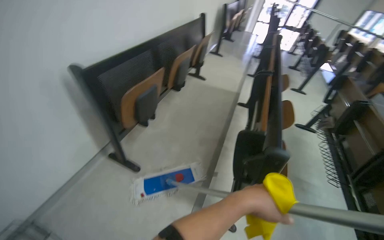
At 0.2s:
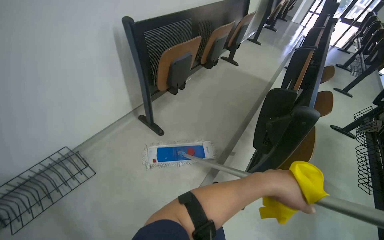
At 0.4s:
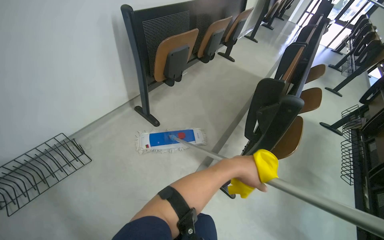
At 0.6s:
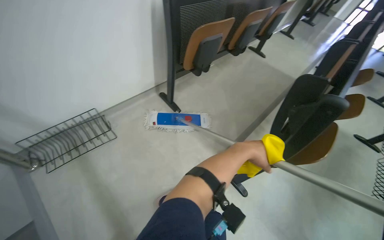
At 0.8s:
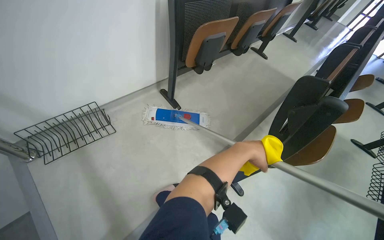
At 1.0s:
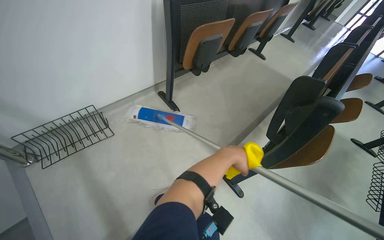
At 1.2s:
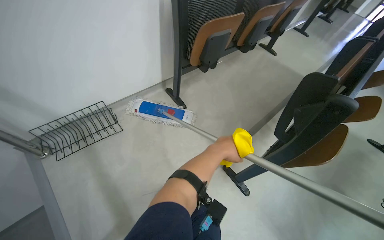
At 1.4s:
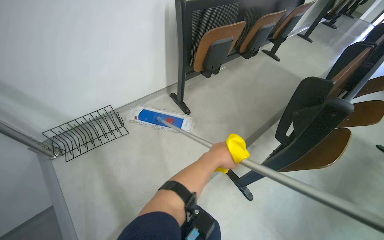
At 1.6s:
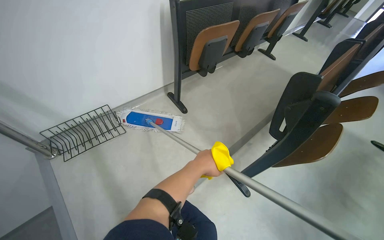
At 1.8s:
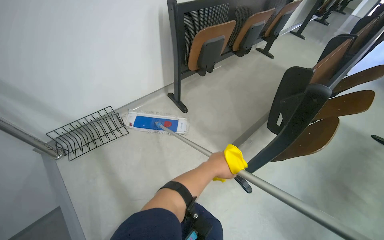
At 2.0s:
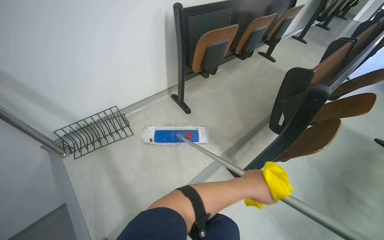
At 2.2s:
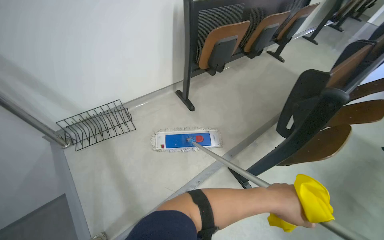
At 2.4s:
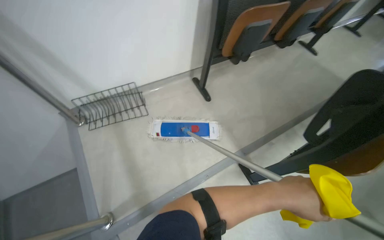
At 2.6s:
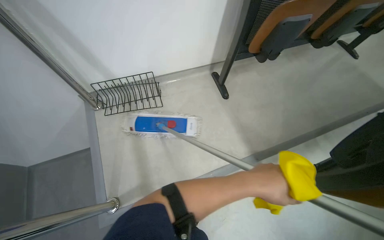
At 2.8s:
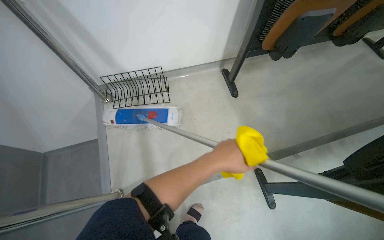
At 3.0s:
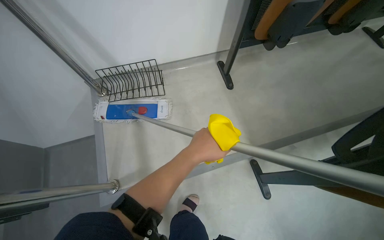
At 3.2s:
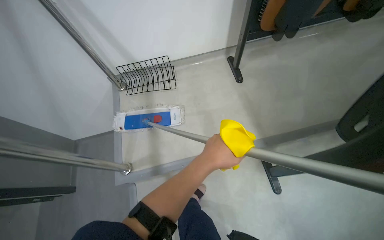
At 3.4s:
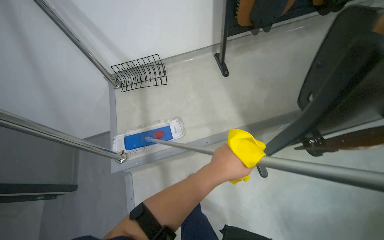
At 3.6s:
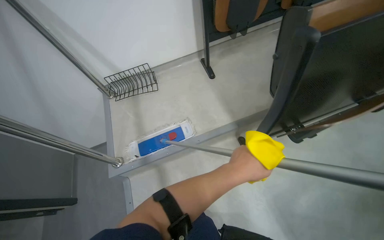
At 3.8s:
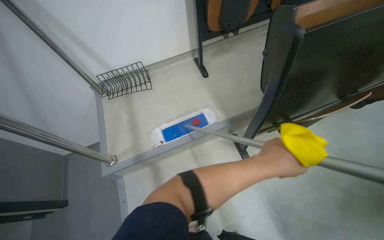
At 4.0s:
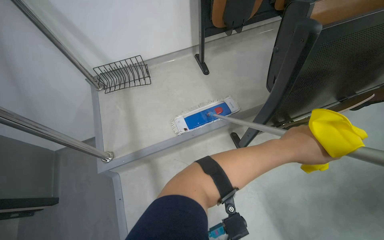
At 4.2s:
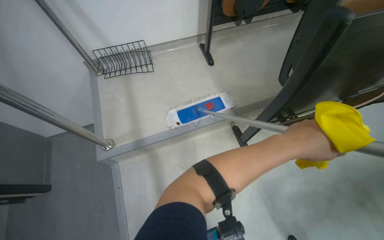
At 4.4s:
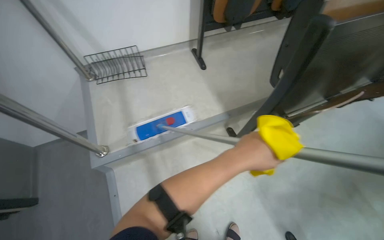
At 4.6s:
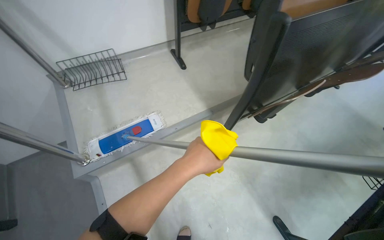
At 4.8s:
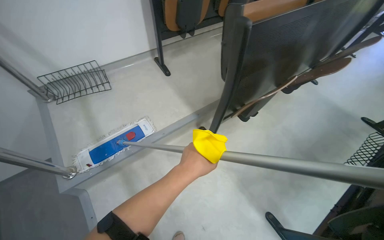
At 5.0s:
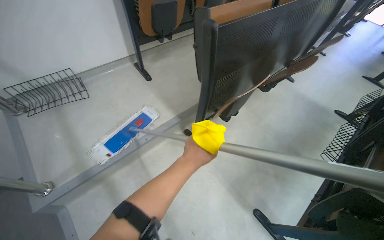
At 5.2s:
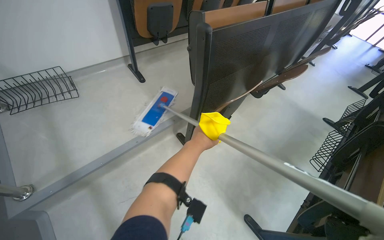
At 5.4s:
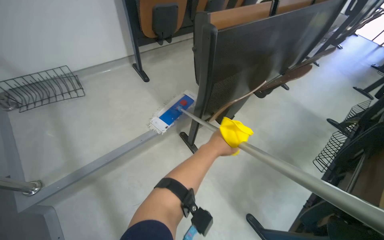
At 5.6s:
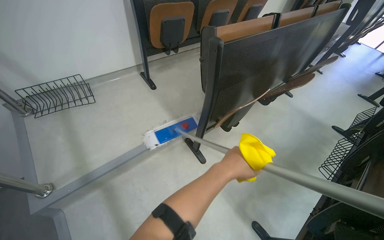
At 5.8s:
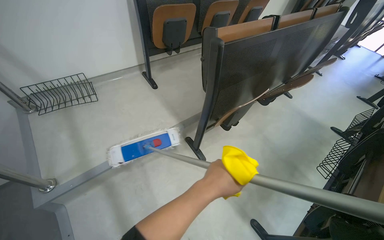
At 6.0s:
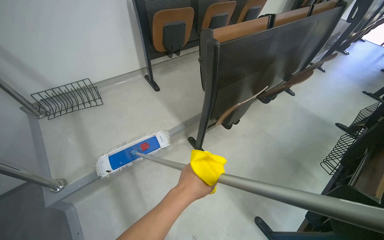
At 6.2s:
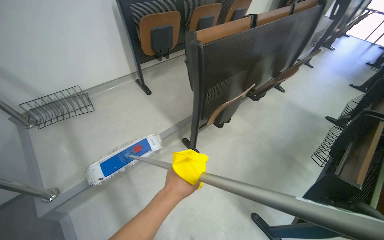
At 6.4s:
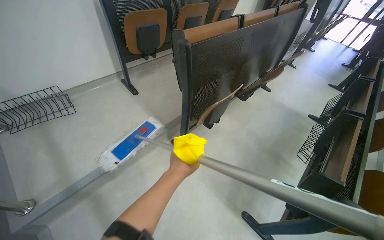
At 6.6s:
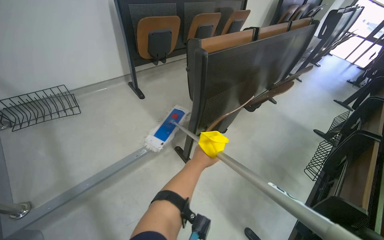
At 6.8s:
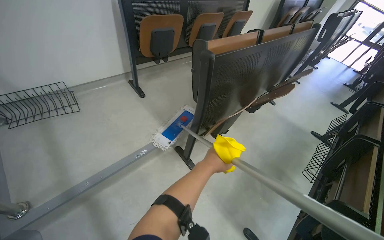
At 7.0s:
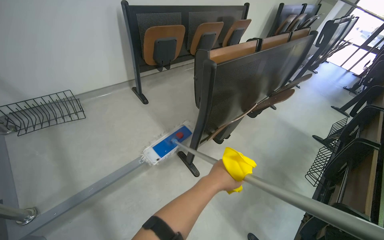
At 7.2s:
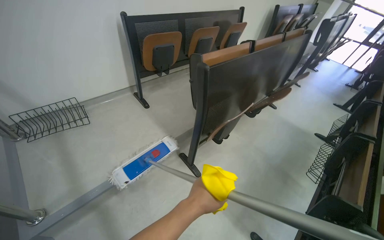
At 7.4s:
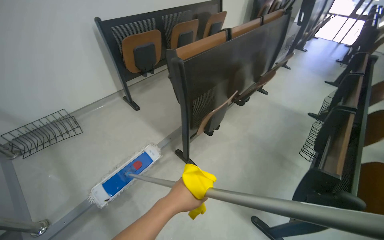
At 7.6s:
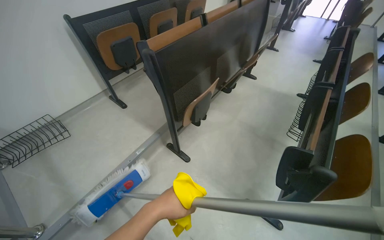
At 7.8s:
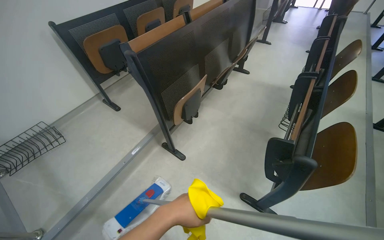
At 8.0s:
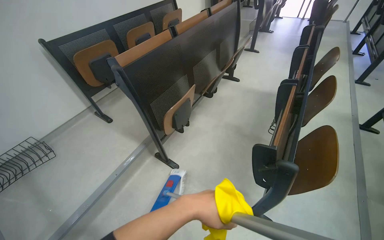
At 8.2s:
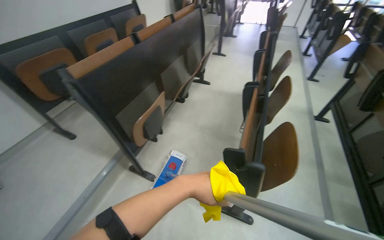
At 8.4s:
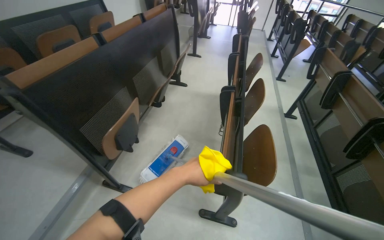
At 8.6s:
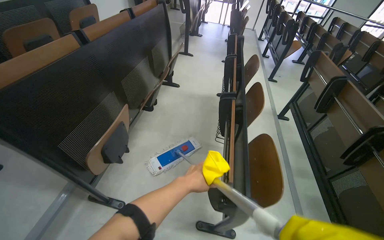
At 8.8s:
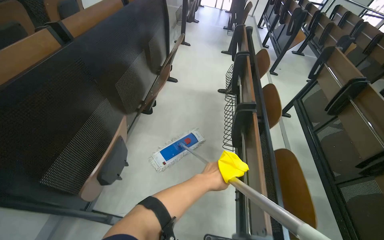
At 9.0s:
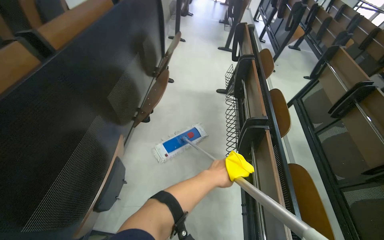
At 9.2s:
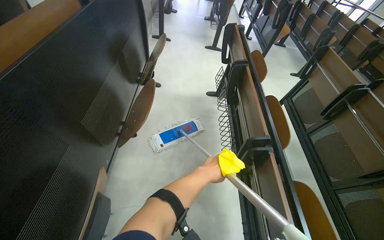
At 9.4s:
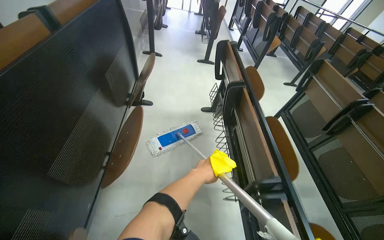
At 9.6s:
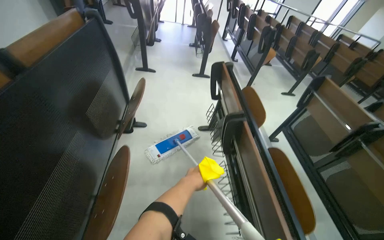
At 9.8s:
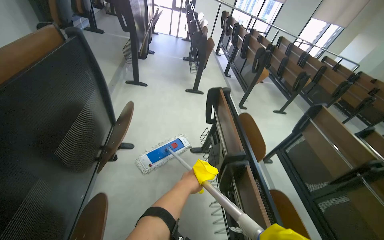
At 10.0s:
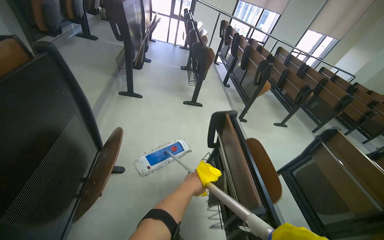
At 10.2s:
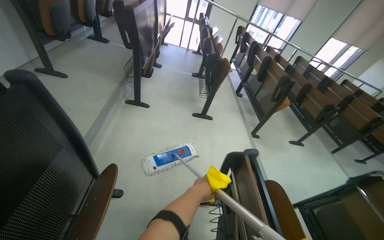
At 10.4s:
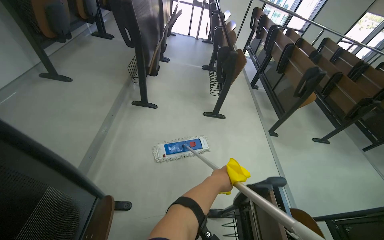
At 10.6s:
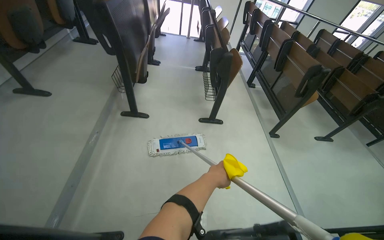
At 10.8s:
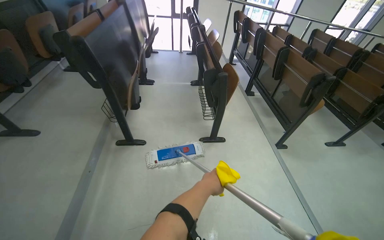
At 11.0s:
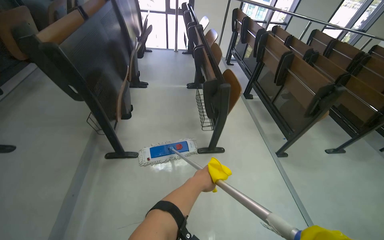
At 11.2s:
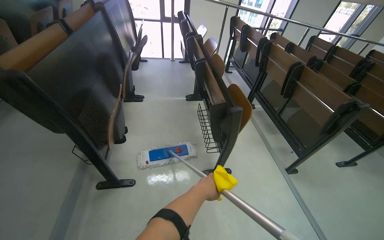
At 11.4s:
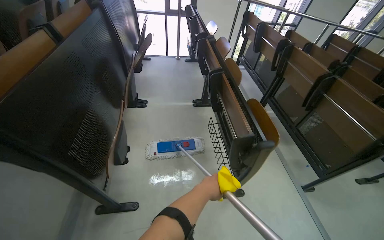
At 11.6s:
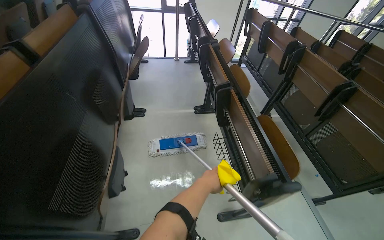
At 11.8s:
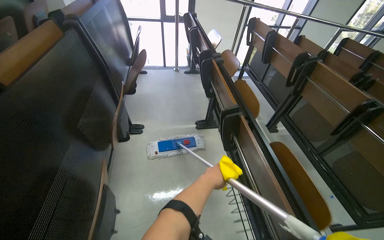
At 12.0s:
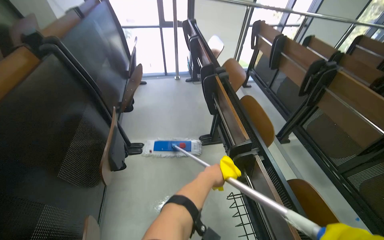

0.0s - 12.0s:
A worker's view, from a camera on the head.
Job: mopping floor.
The whole recording: Mopping lecture hall floor. The worker mops the floor of the lecture hall, moving between rows of seats and cleaning the mop head.
0.0s - 1.6s: The wearer looks roughly 25 degrees further to the left.
1.6s - 3.0s: The head turns to the left by approximately 25 degrees. The left hand travels to the right and back again, roughly 15 cm each way.
3.0s - 4.4s: The left hand is displaced nearer to the camera and to the right by approximately 35 cm.
4.4s - 6.0s: The left hand shifts roughly 15 cm down the picture.
7.6s - 9.0s: The head travels about 60 cm. The wearer looks about 30 degrees further to the right.
9.0s - 10.4s: The camera travels about 1.5 m.
10.4s - 12.0s: The camera is carried some 1.5 m.

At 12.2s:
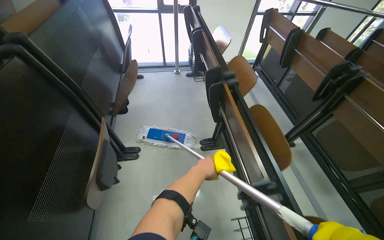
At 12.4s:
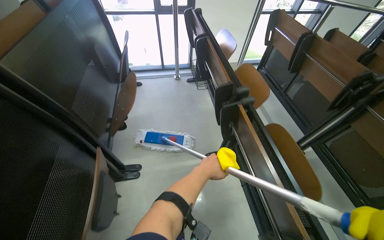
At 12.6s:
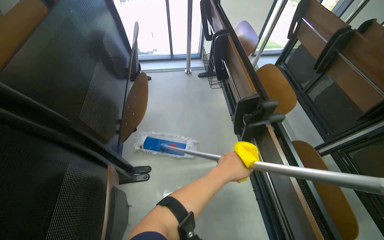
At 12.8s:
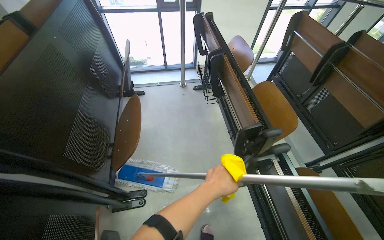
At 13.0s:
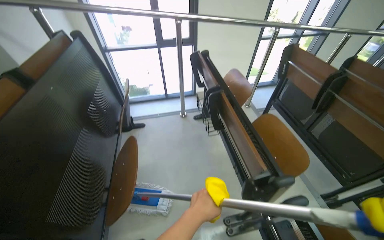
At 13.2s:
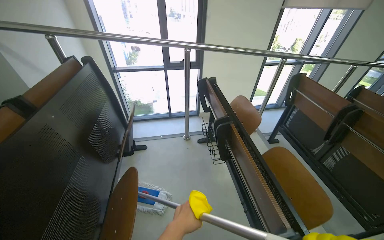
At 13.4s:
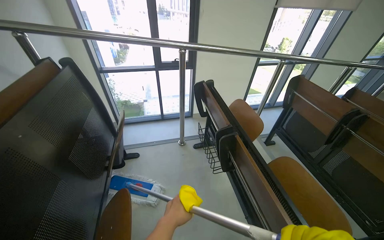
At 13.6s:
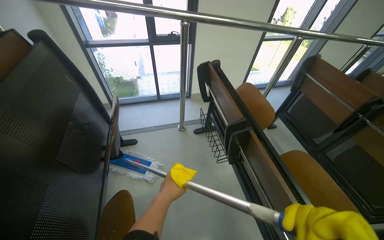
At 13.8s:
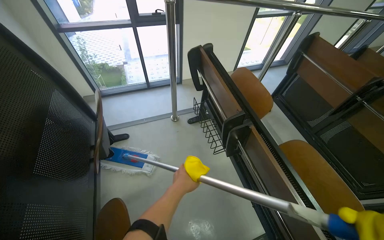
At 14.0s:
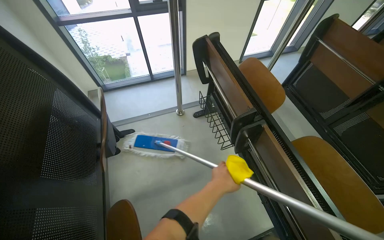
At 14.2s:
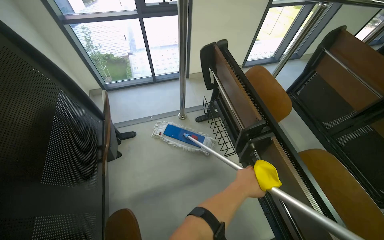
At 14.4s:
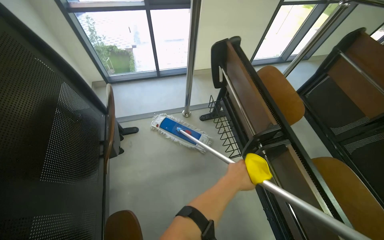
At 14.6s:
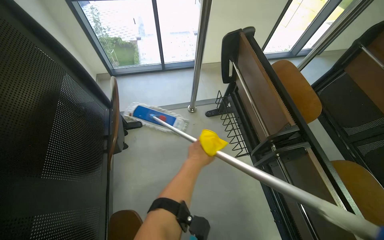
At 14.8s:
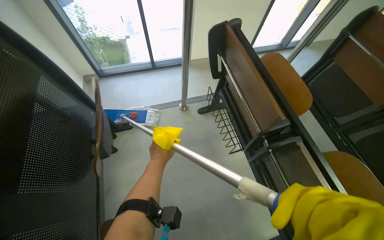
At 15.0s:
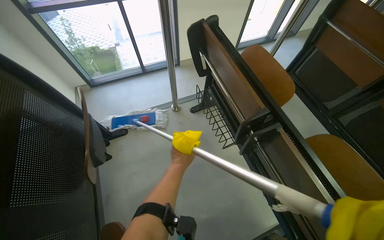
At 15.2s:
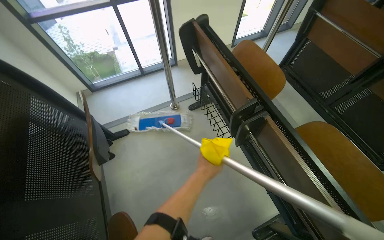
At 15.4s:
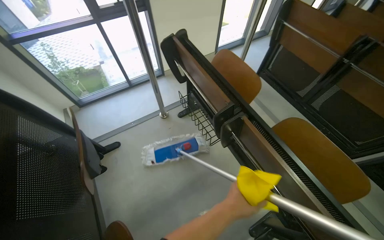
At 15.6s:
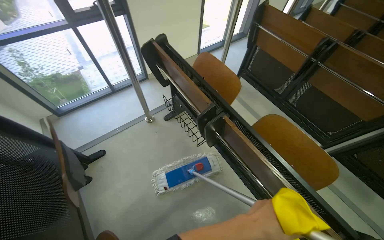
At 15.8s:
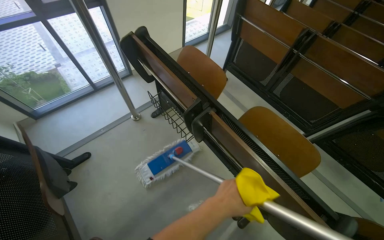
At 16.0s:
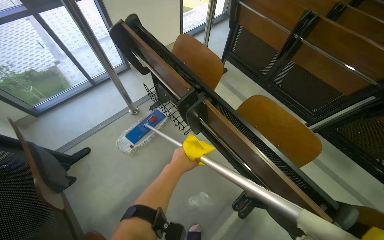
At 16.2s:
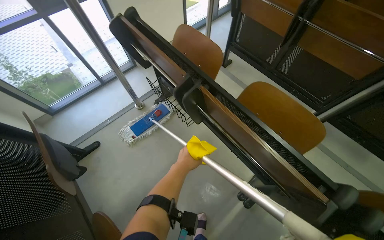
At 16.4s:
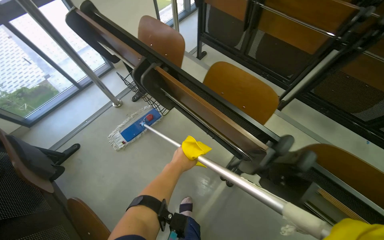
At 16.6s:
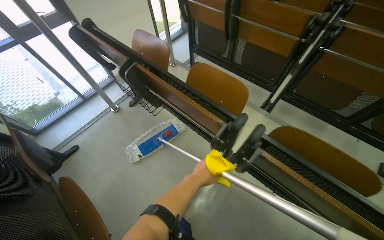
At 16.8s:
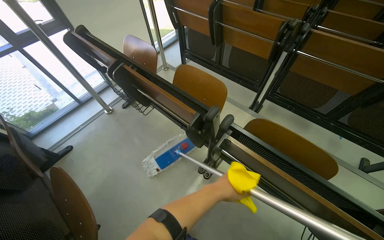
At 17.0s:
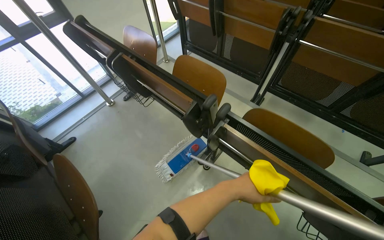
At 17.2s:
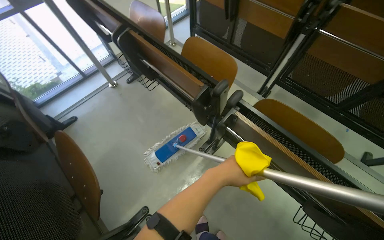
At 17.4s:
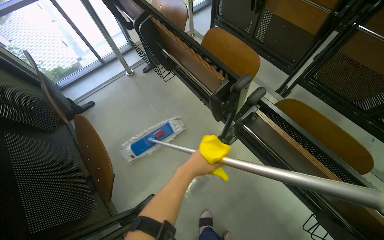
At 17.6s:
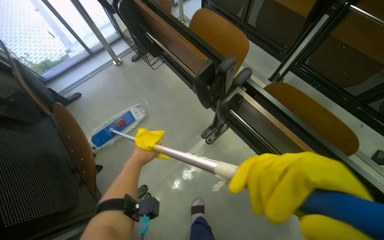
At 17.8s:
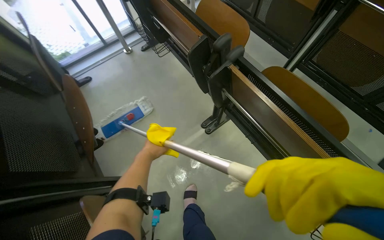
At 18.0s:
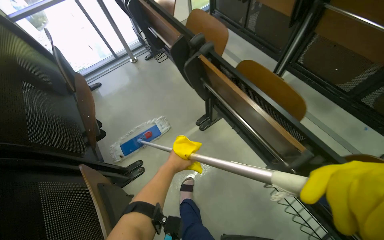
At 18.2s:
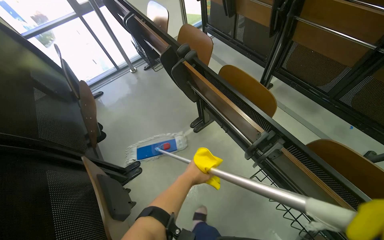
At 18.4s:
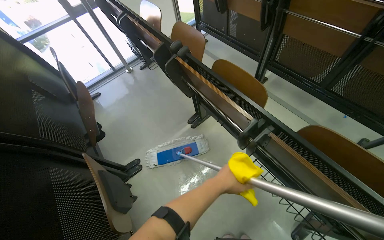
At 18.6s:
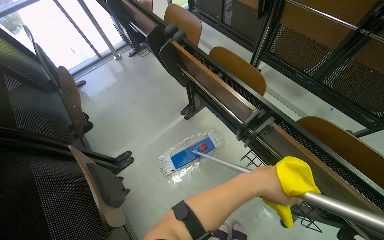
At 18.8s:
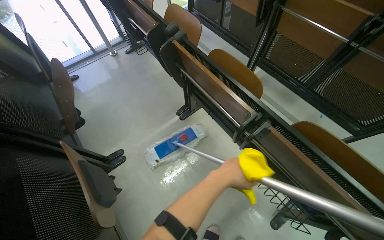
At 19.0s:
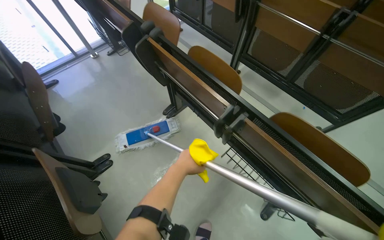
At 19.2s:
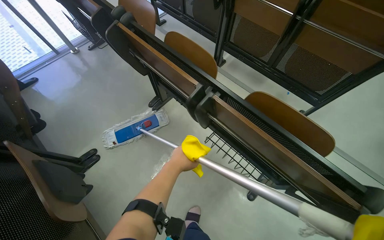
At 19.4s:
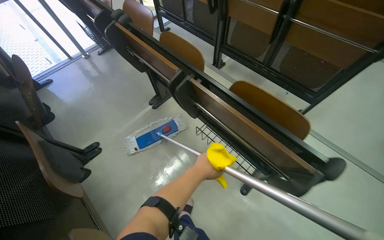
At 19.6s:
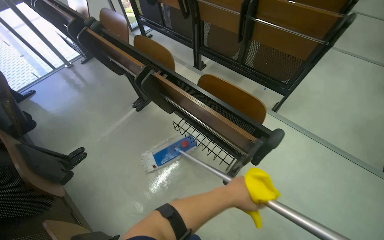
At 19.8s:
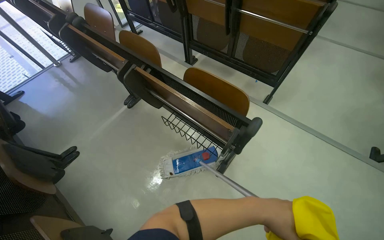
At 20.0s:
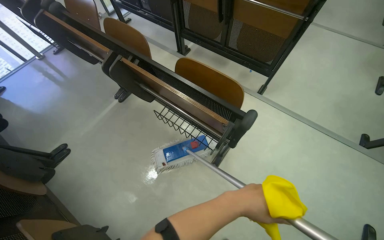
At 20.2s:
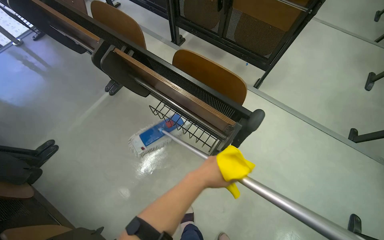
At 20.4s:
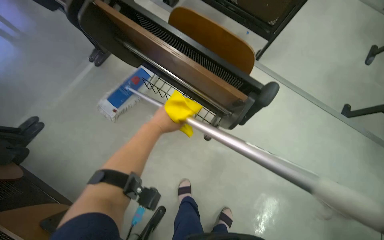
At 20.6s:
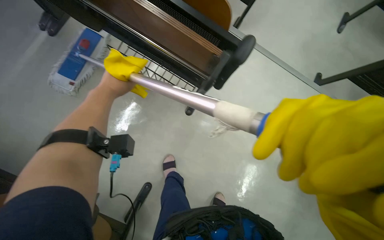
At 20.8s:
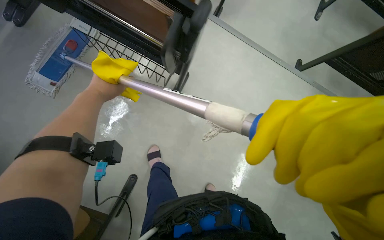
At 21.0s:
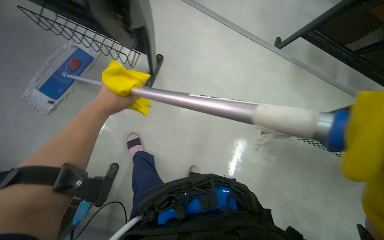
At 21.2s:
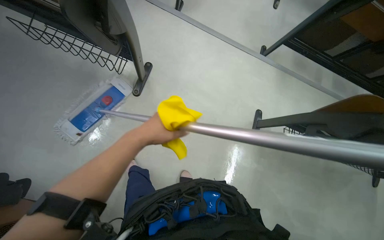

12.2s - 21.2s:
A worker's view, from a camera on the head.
Job: mopping floor.
The whole recording: Mopping lecture hall floor. The worker mops the floor of the lecture hall, moving between rows of seats and cleaning the mop head.
12.2s - 13.8s: The camera travels roughly 1 m.
13.8s - 15.2s: The left hand swings left and right, roughly 25 cm each way, with 2 reversals.
15.2s - 16.6s: The camera is carried approximately 50 cm.
16.6s - 18.2s: The head travels about 60 cm.
18.2s - 19.8s: The camera travels roughly 50 cm. The head rotates some 15 degrees to the right.
19.8s - 21.2s: The head turns to the right by roughly 25 degrees. The view tilts roughly 25 degrees downward. The left hand heads to the left, covering some 25 cm.
